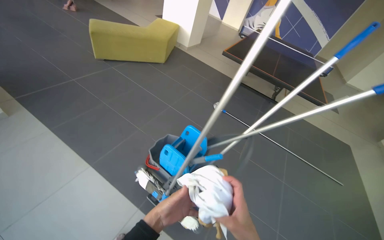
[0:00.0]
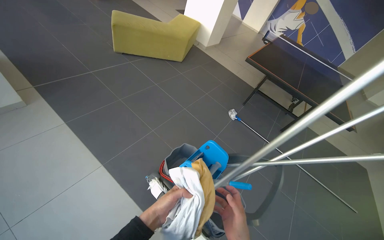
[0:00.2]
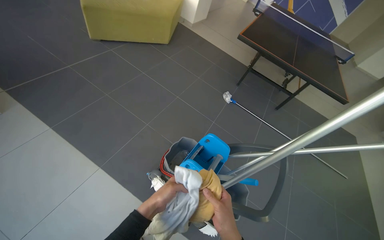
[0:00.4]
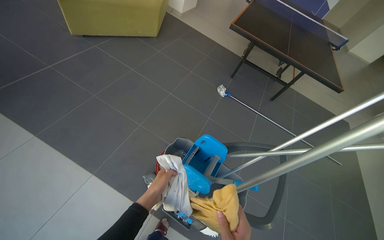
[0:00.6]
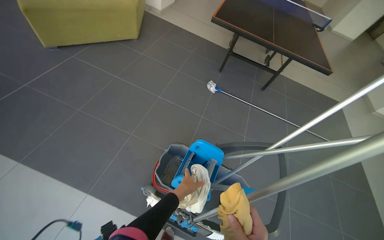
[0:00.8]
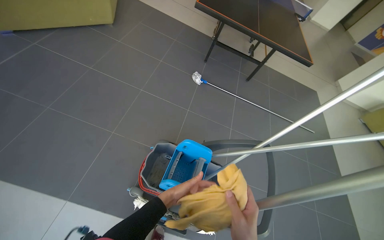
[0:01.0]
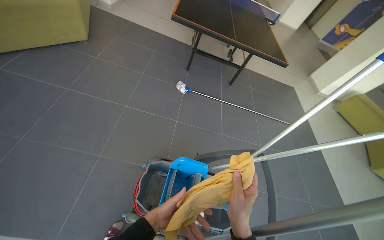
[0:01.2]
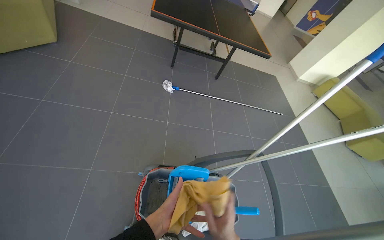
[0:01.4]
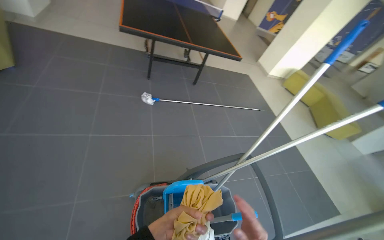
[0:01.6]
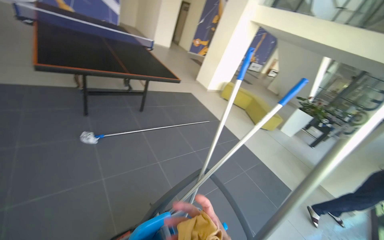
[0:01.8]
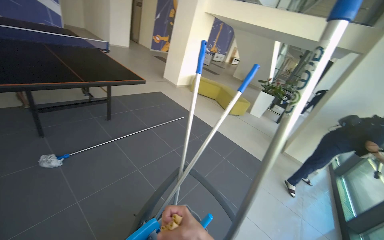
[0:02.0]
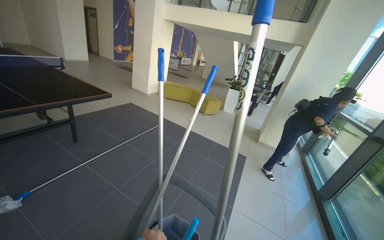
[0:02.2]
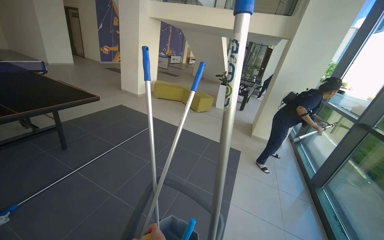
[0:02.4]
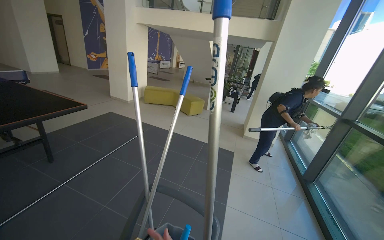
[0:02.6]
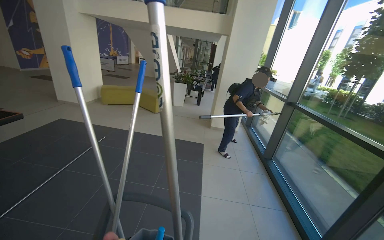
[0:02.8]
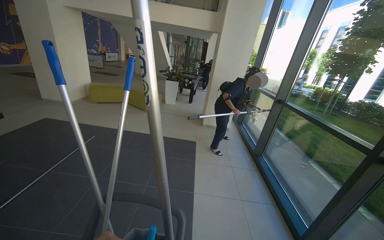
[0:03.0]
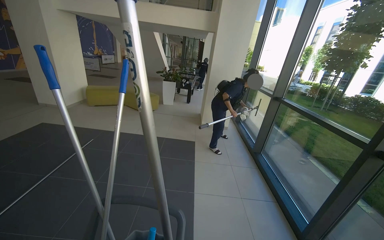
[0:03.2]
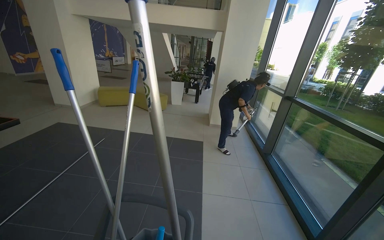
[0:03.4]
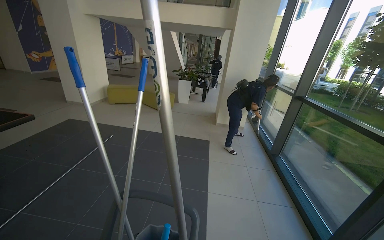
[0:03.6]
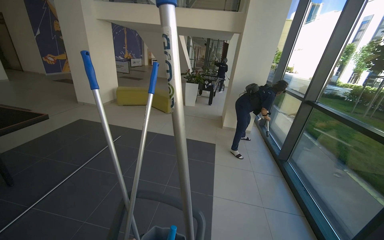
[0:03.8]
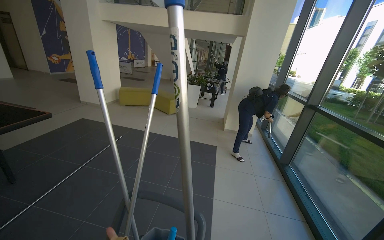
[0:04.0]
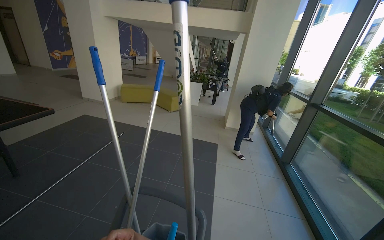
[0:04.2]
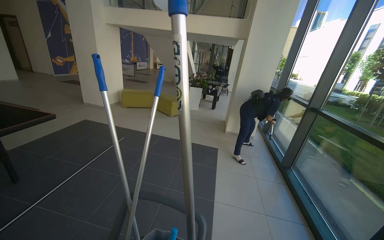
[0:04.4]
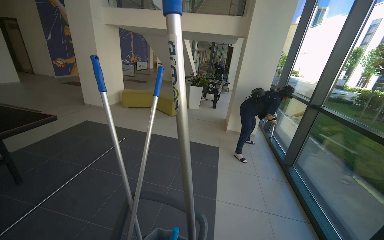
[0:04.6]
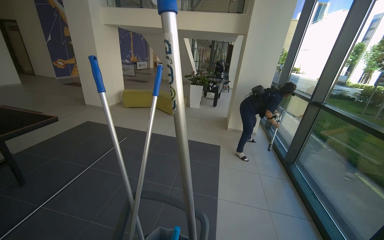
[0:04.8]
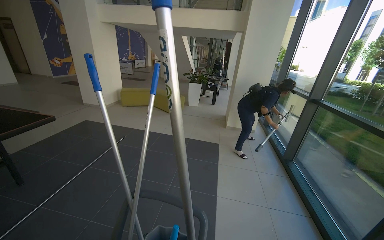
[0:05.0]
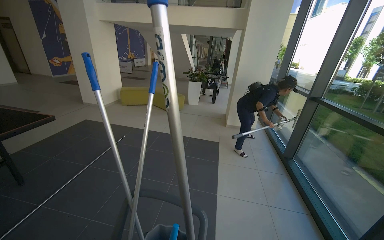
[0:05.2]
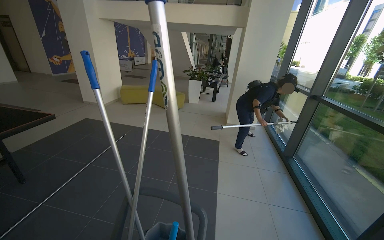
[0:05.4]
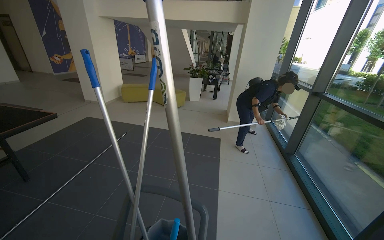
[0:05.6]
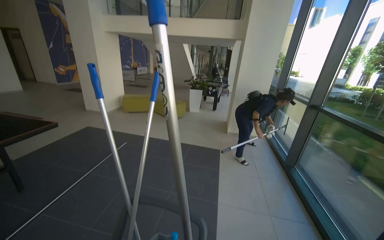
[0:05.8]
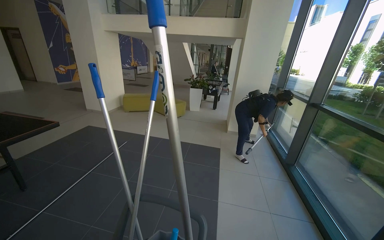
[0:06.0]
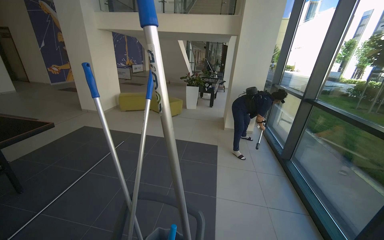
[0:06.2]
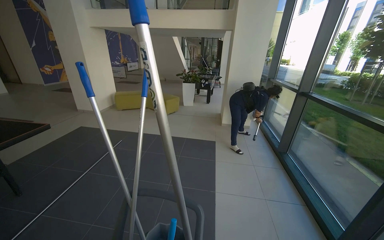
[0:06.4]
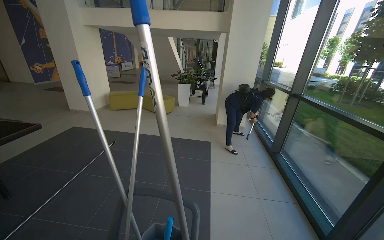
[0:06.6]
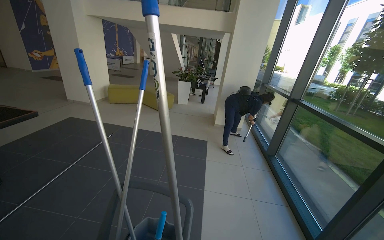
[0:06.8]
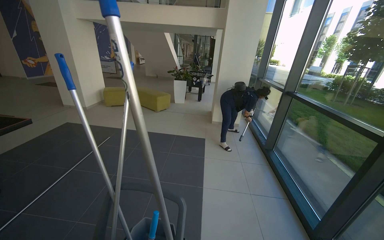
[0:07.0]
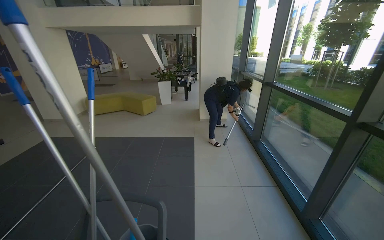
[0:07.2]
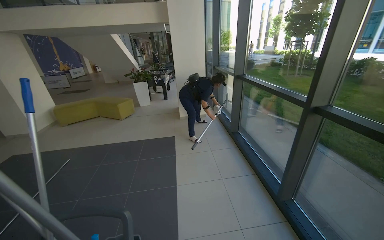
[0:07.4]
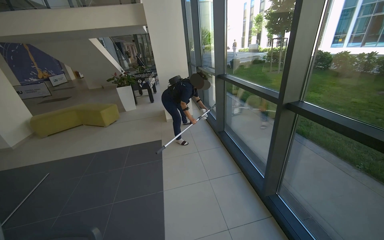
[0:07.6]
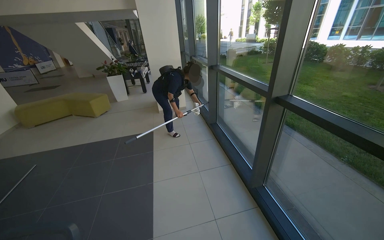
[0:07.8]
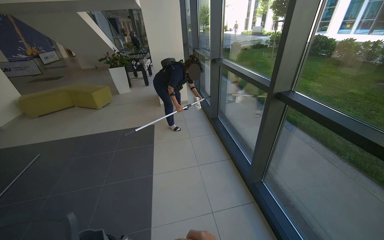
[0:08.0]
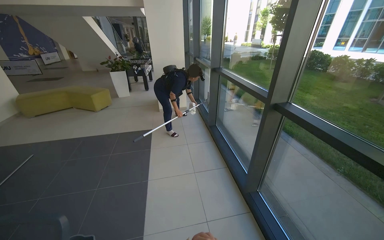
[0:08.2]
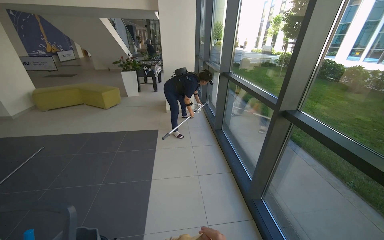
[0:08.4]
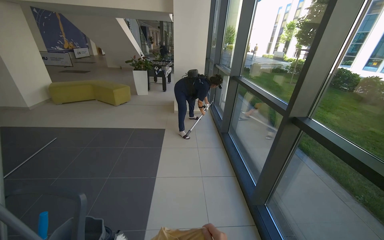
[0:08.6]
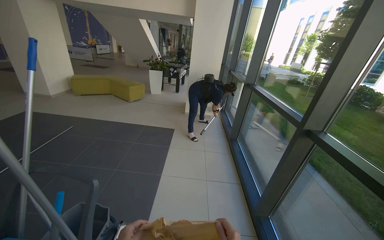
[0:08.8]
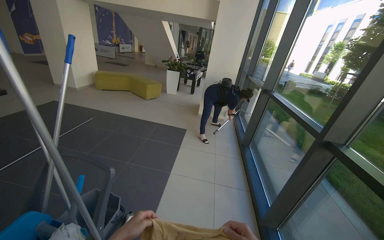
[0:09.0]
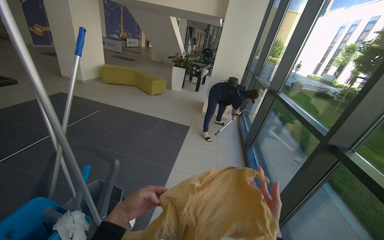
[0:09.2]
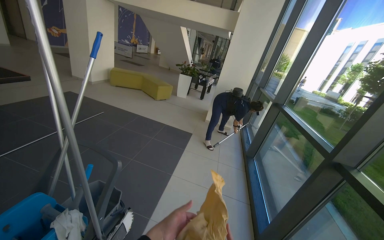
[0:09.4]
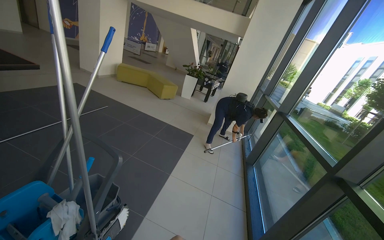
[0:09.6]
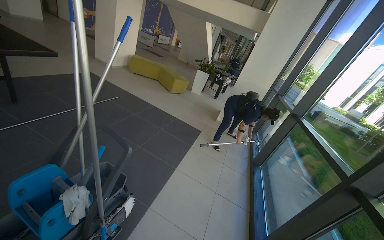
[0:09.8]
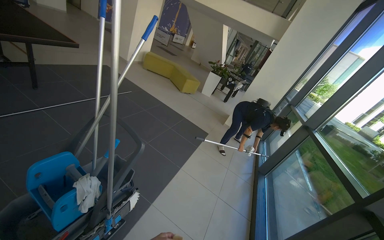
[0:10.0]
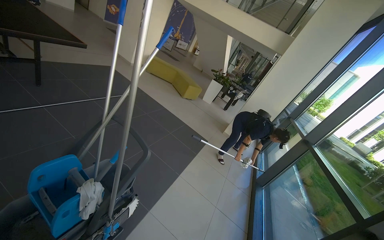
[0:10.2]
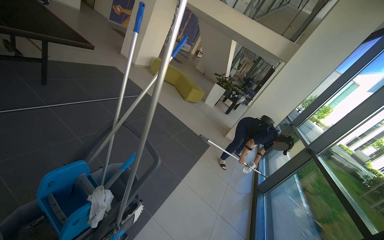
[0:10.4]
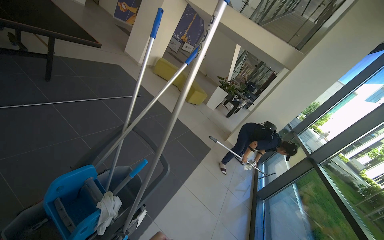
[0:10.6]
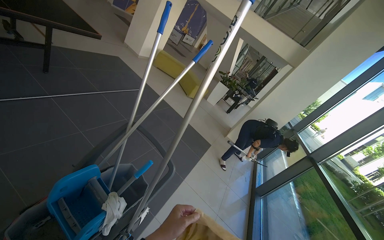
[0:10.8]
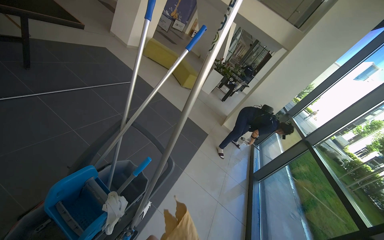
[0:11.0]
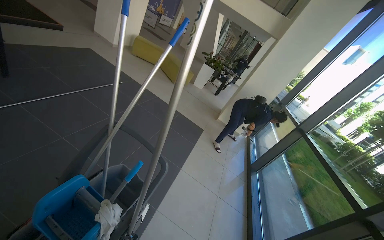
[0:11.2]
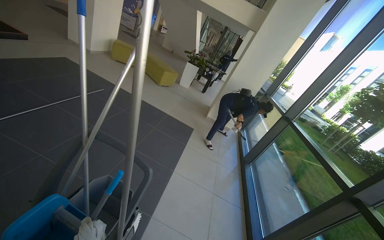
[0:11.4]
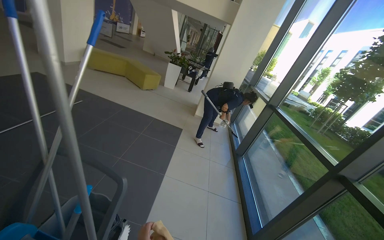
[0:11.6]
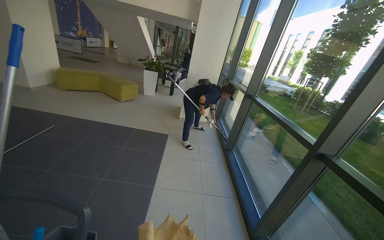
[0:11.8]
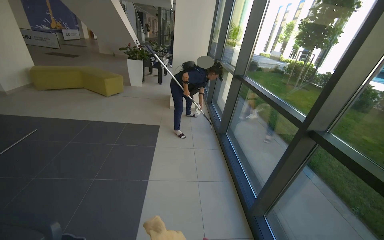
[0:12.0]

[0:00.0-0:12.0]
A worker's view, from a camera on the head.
Job: cleaning windows.
The whole recording: Wiping window frames and glass. The worker wipes the window frames and glass with a cloth.
0:00.0 to 0:01.6: The wearer moves about 70 cm. The wearer looks roughly 40 degrees further to the right. The view tilts some 15 degrees downward.
0:01.6 to 0:03.0: The wearer's head swings roughly 75 degrees to the right.
0:06.0 to 0:07.6: The camera travels to the right, approximately 40 cm. The head turns to the right by about 25 degrees.
0:07.6 to 0:09.0: The head rotates approximately 25 degrees to the left.
0:09.0 to 0:10.4: The scene rotates clockwise by some 25 degrees.
0:10.4 to 0:12.0: The head rotates about 40 degrees to the right. The wearer looks some 15 degrees further downward.

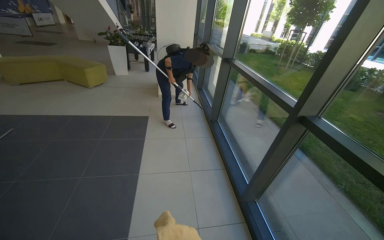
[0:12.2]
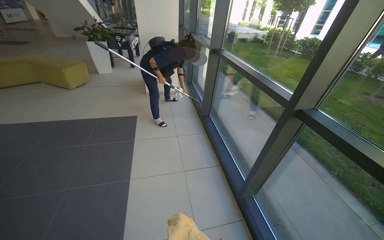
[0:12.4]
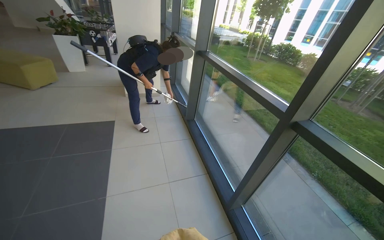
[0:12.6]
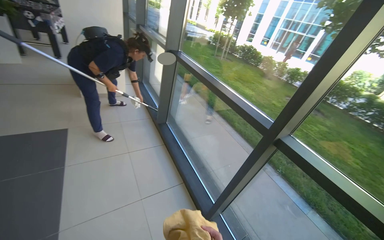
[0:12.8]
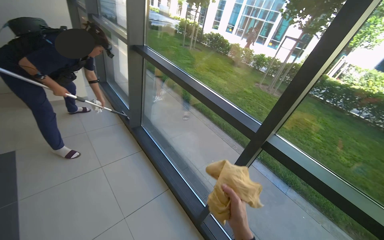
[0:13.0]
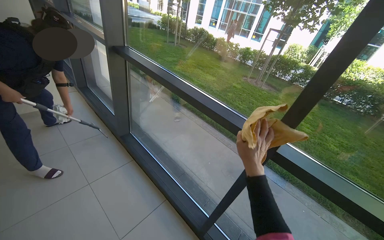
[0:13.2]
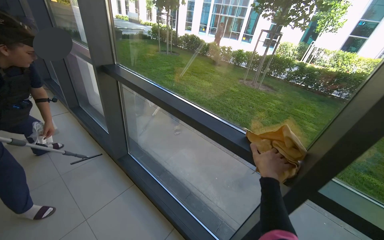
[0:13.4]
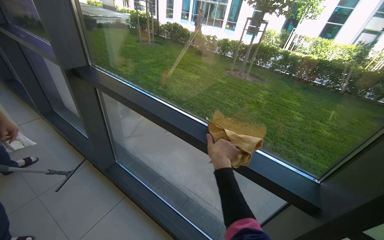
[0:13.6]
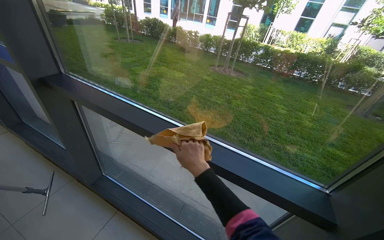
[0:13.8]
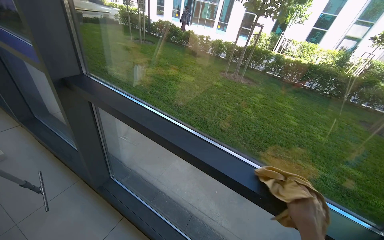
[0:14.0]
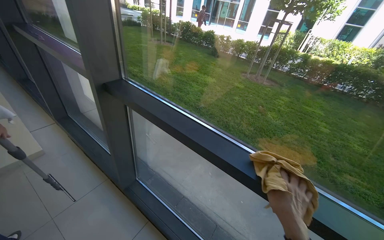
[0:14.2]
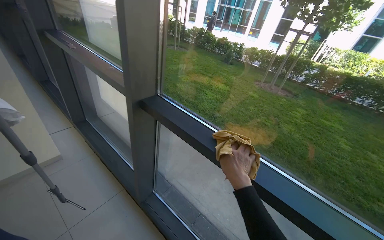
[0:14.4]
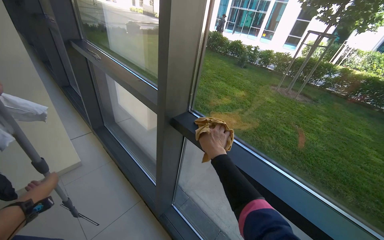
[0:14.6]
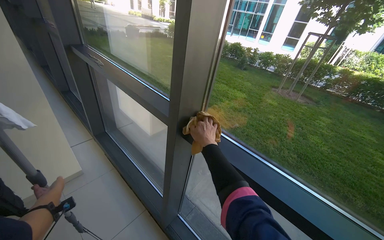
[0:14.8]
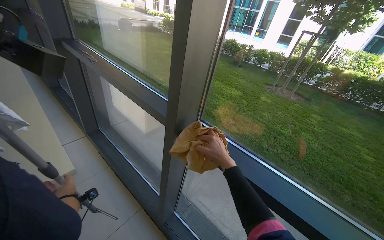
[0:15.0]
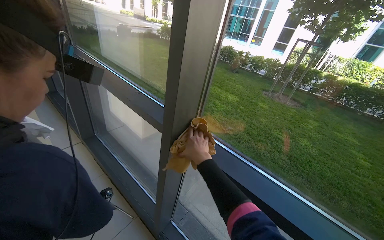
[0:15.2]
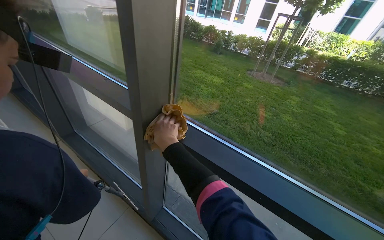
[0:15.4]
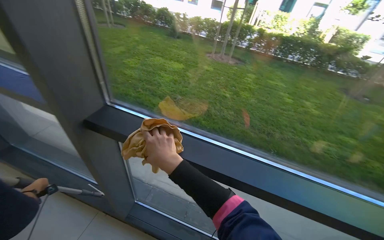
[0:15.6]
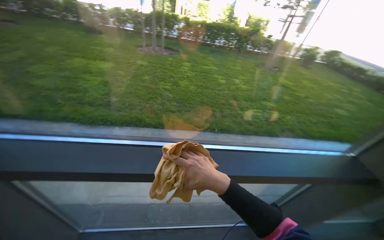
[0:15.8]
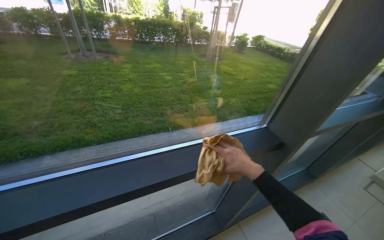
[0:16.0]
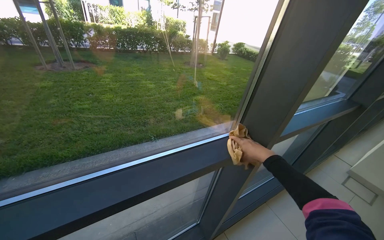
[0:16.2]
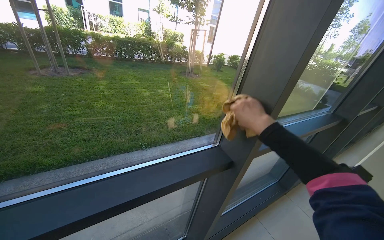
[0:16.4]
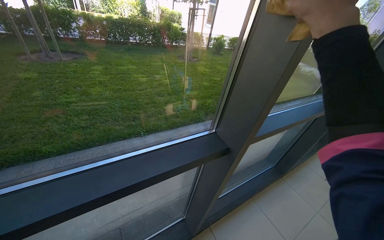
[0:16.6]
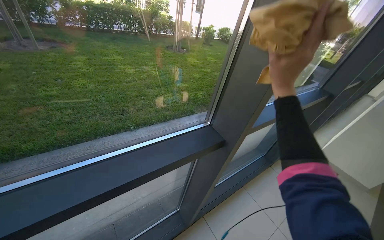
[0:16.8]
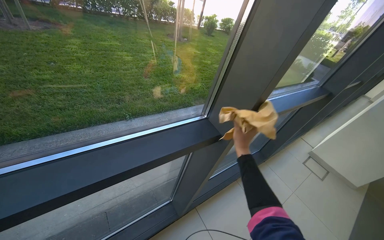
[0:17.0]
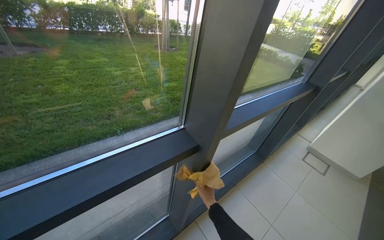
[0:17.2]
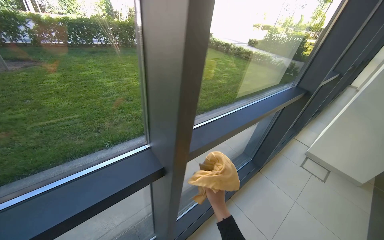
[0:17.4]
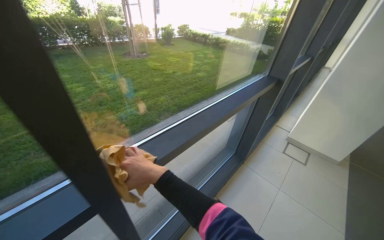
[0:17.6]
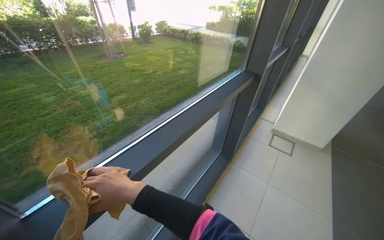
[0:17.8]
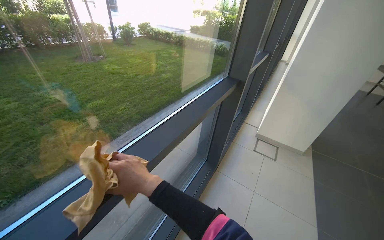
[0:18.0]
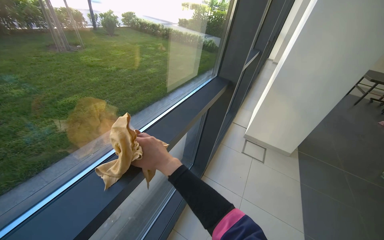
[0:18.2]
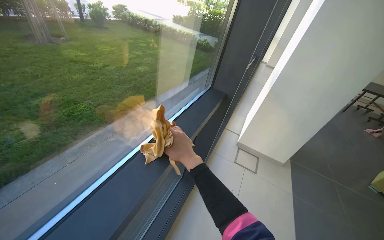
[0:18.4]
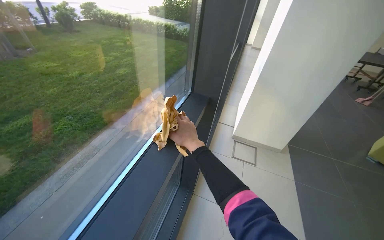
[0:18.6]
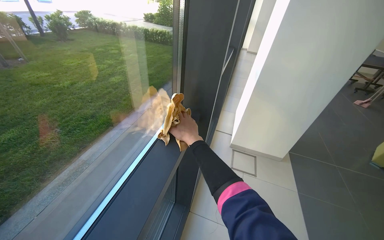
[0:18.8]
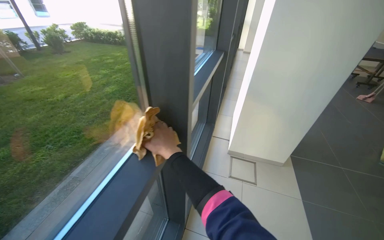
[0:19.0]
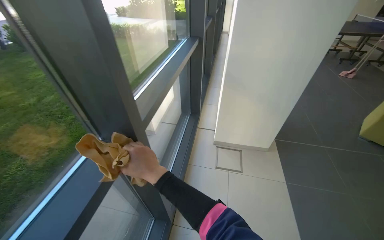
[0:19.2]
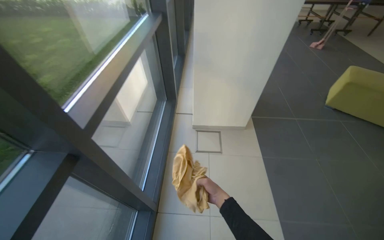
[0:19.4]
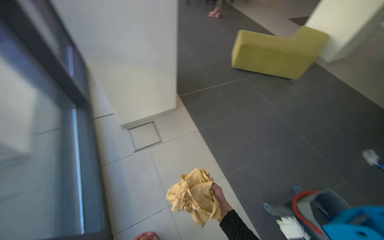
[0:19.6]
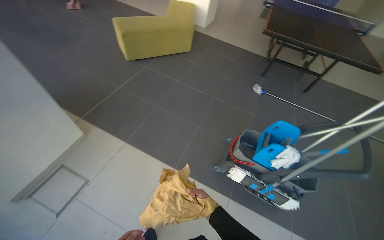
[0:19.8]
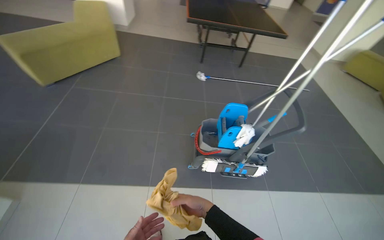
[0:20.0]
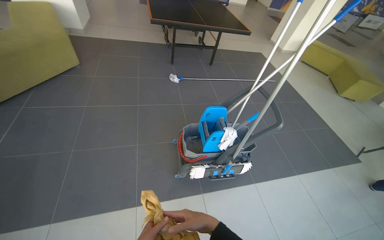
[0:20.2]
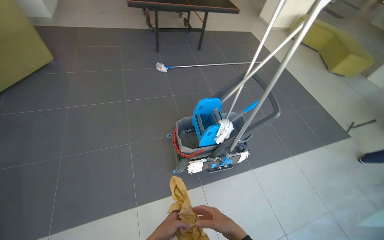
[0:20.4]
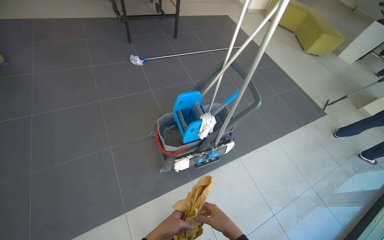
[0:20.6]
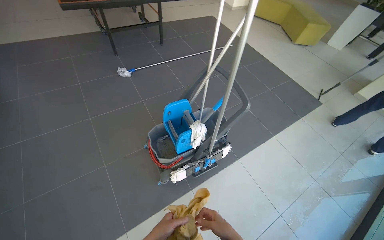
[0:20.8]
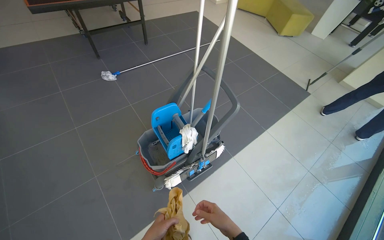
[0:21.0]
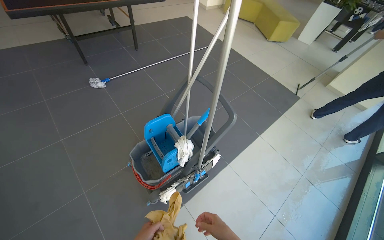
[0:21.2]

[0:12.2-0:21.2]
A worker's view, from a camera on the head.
Job: cleaning windows.
The whole recording: Wiping window frames and glass. The worker wipes the window frames and glass with a cloth.
0:12.2 to 0:13.8: The head travels about 1 m. The head rotates about 55 degrees to the right.
0:13.8 to 0:15.2: The head travels roughly 70 cm.
0:15.2 to 0:16.6: The wearer moves some 60 cm. The head rotates approximately 70 degrees to the right. The view tilts some 15 degrees downward.
0:16.6 to 0:18.2: The head travels approximately 80 cm. The head turns to the right by roughly 30 degrees.
0:18.2 to 0:19.8: The camera travels some 1 m. The head rotates approximately 95 degrees to the right. The wearer looks some 25 degrees further downward.
0:19.8 to 0:21.2: The head travels about 50 cm. The head turns to the right by approximately 65 degrees.
